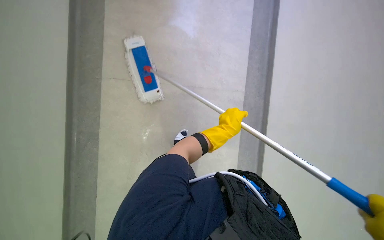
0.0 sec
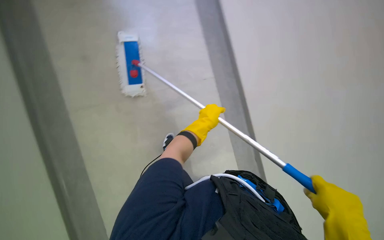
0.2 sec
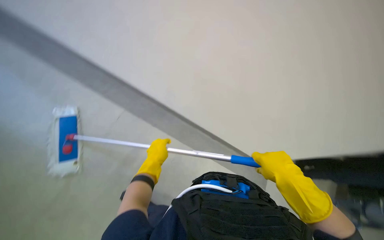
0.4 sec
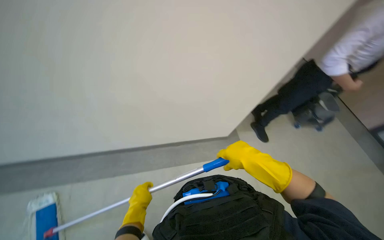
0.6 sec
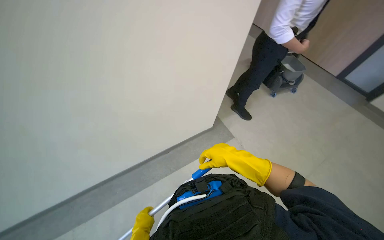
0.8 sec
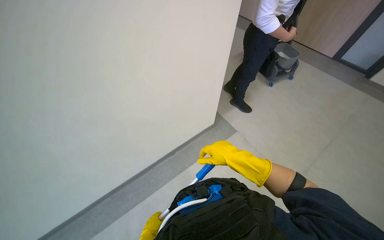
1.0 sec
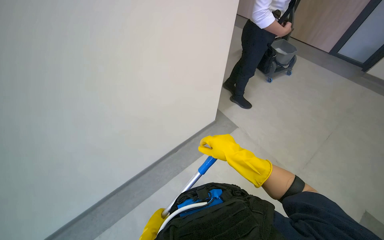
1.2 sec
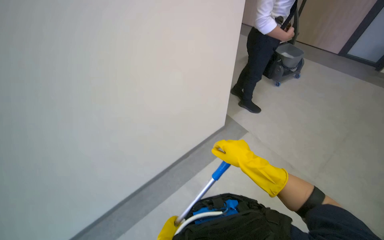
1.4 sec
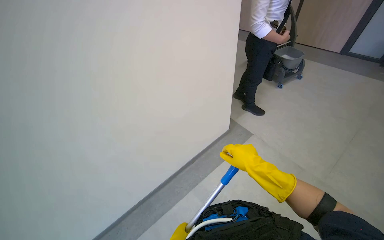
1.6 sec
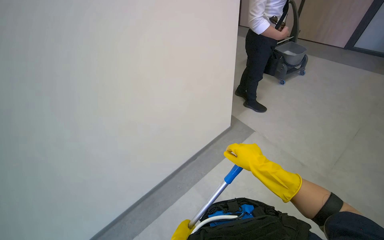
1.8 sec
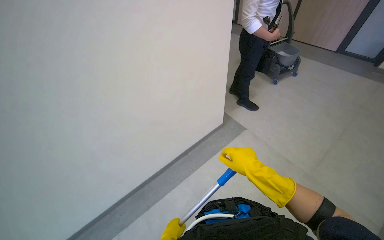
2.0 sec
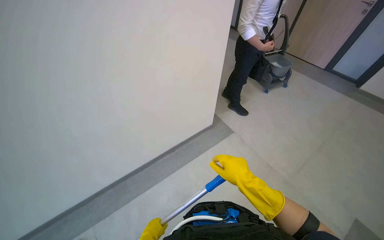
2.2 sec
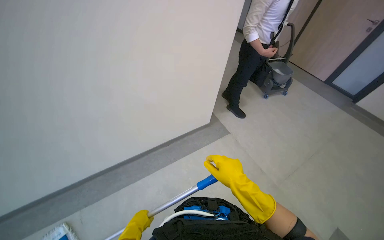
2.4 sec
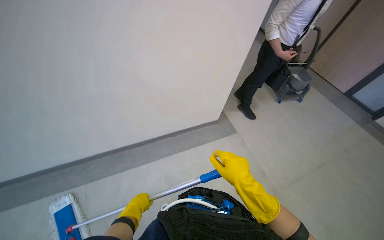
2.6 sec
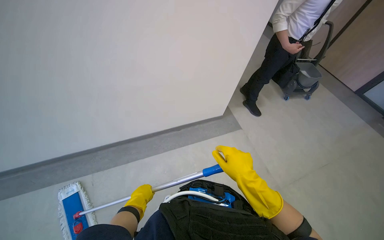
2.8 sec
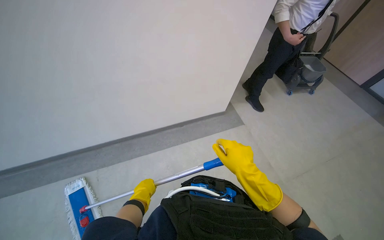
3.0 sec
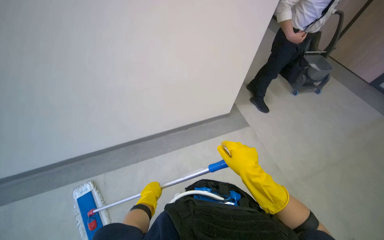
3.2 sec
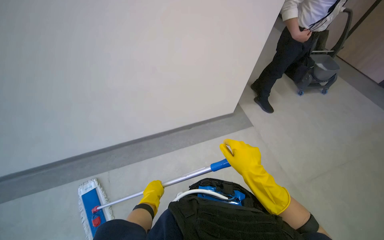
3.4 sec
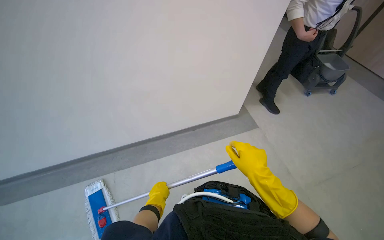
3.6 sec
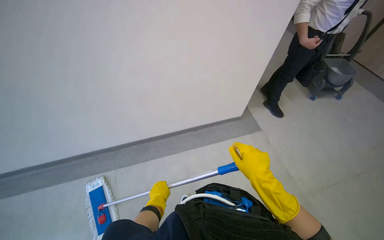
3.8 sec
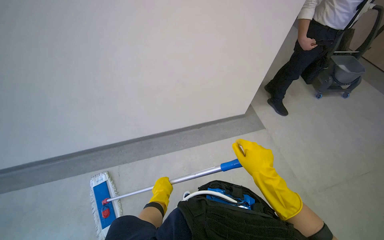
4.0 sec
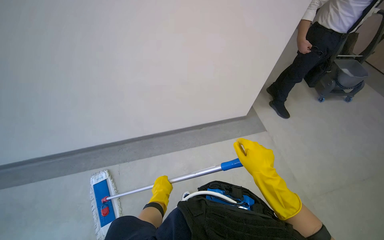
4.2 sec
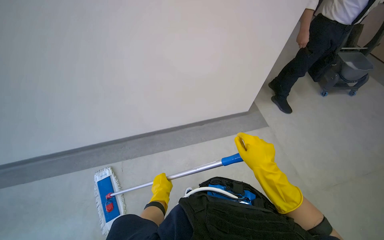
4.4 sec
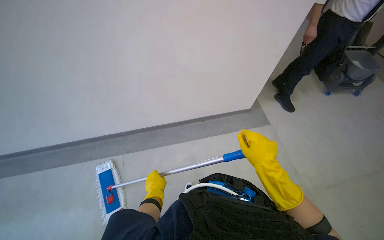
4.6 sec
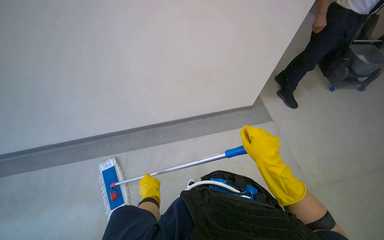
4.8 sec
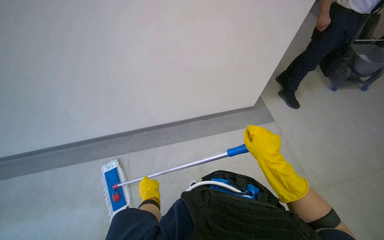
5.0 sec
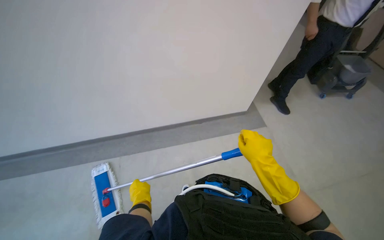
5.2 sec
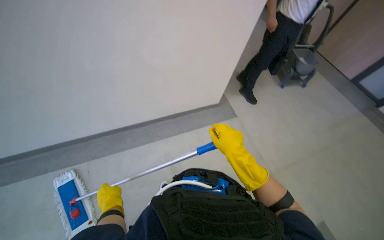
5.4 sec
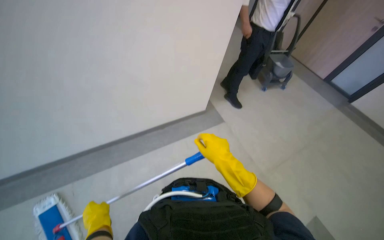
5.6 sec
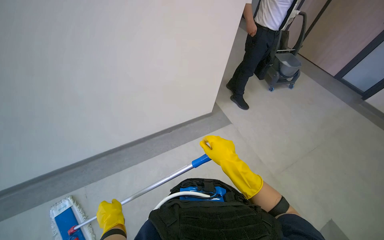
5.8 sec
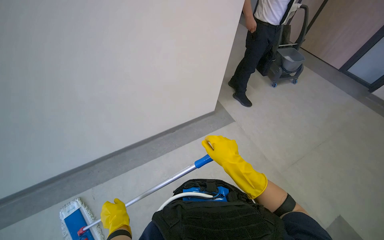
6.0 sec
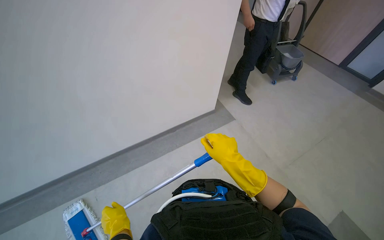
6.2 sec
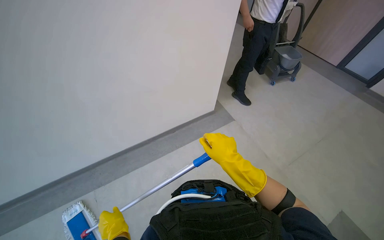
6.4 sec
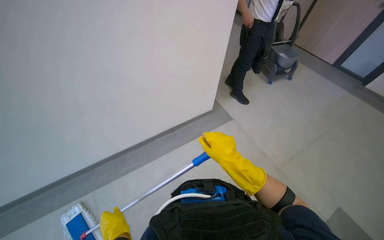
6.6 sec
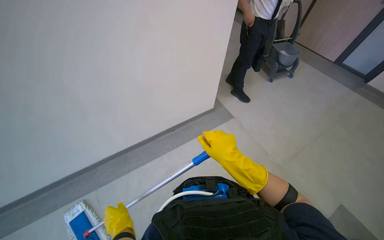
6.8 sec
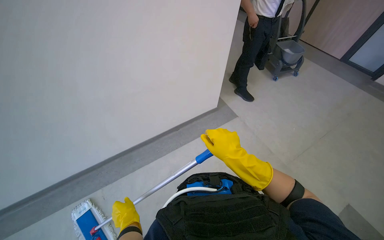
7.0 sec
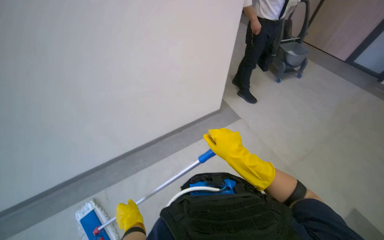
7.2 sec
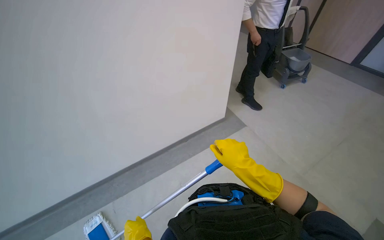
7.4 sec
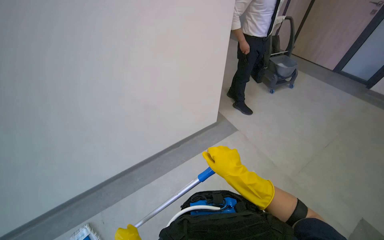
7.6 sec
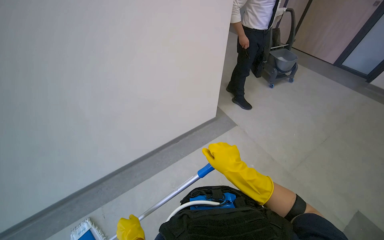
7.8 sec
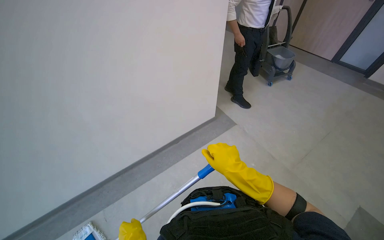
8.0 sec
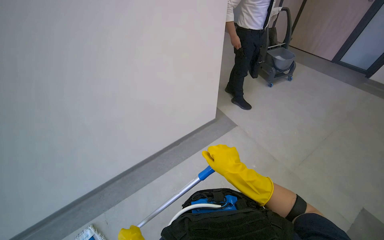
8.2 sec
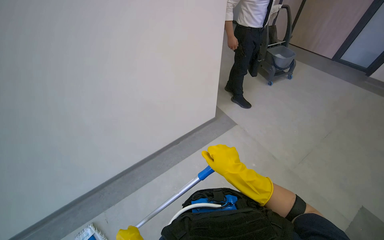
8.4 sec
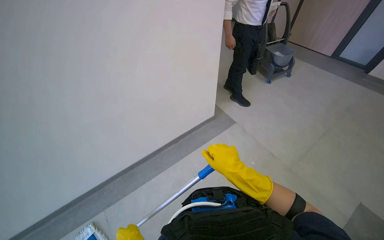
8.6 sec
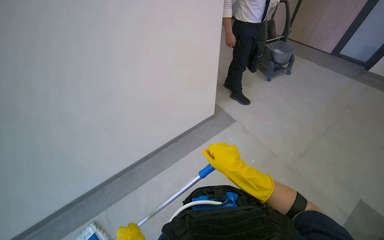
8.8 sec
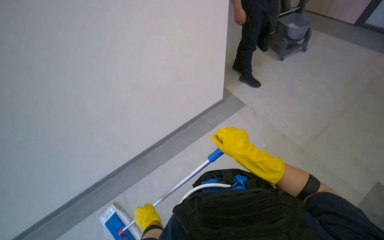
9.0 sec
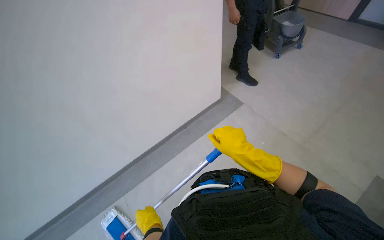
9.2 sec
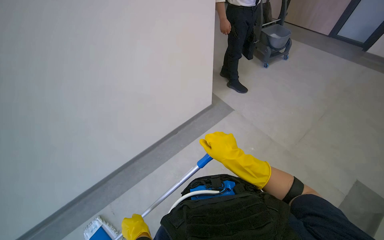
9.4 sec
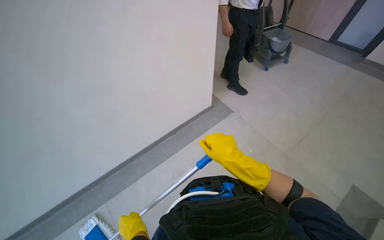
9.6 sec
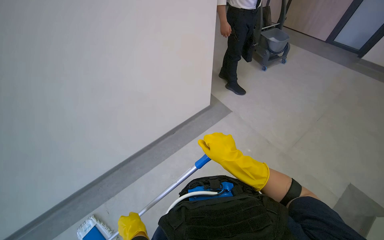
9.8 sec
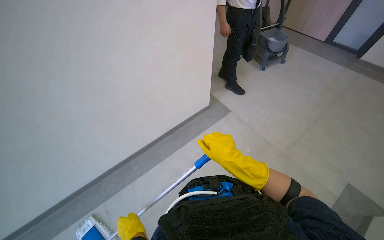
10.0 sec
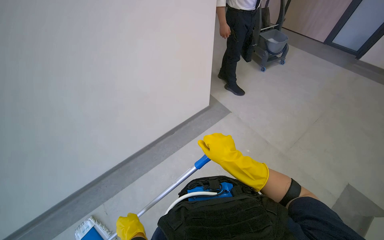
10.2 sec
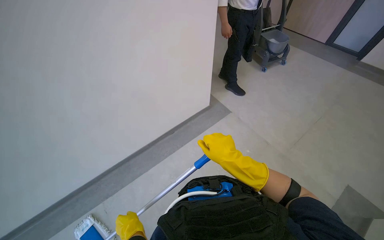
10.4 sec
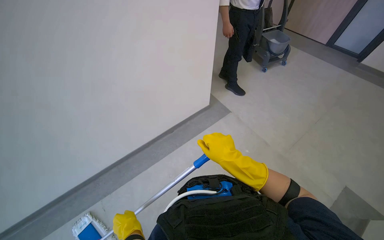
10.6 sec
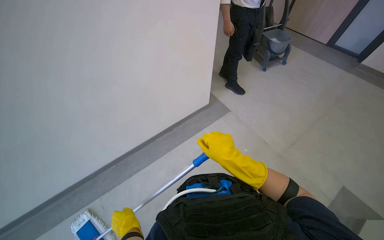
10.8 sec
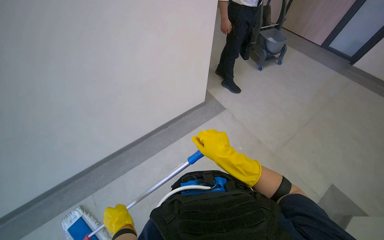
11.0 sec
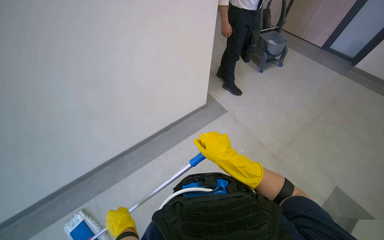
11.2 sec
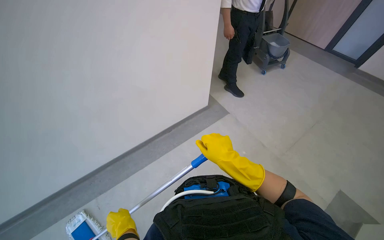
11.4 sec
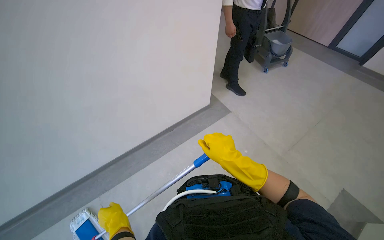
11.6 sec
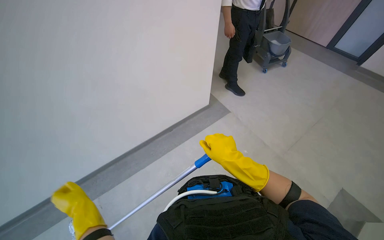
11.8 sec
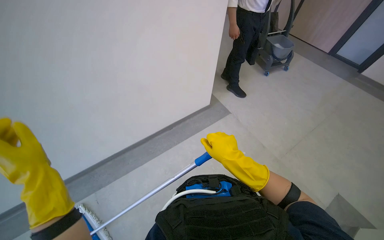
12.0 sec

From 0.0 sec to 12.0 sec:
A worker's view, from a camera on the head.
Job: mopping floor.
The whole recording: Mopping hallway floor. The worker mops the hallway floor with a long-handled mop.
From 0.0 sec to 1.6 sec: The view tips upward by roughly 30 degrees. The scene turns some 50 degrees counterclockwise in the picture.
From 3.0 sec to 4.4 sec: The hands make small movements and keep their place.
From 9.0 sec to 10.4 sec: The hands stay close to where they were, moving slightly.
From 10.4 sec to 12.0 sec: The left hand moves up the picture, nearer to the camera and to the left, some 30 cm.

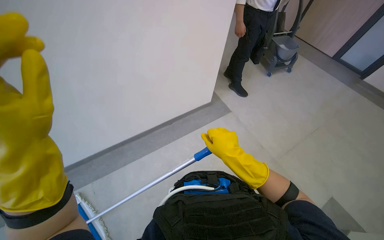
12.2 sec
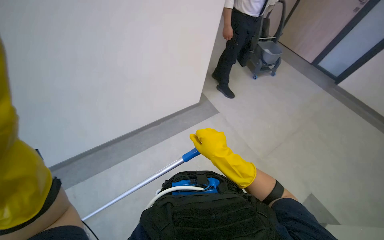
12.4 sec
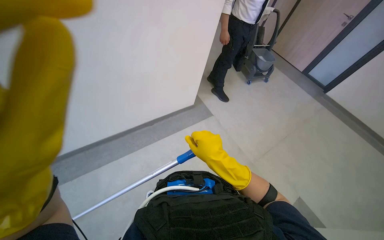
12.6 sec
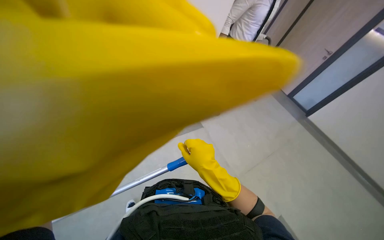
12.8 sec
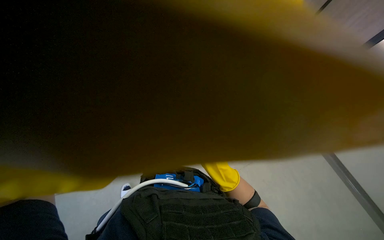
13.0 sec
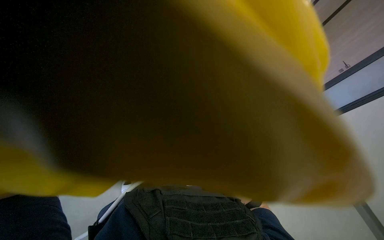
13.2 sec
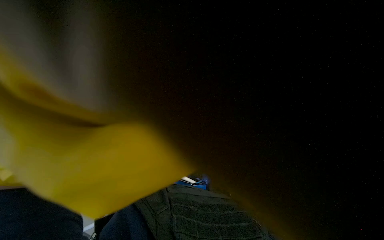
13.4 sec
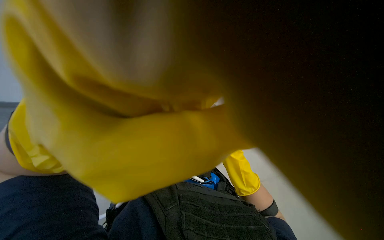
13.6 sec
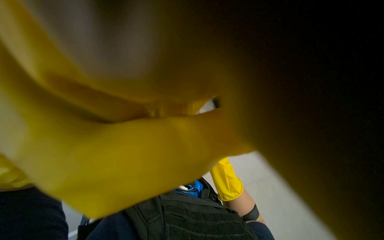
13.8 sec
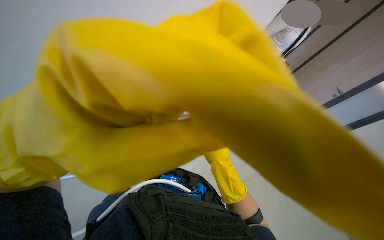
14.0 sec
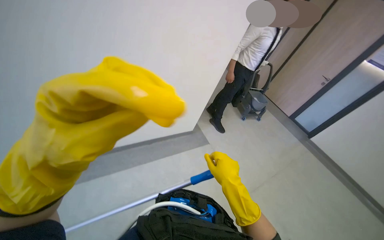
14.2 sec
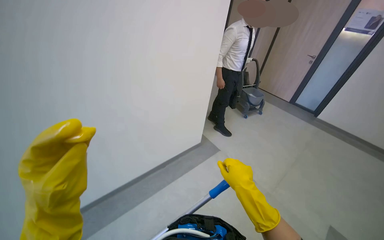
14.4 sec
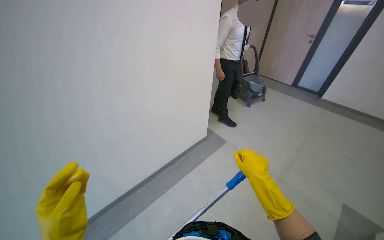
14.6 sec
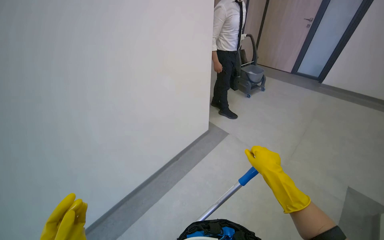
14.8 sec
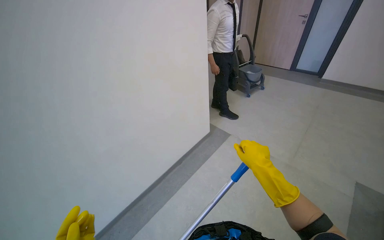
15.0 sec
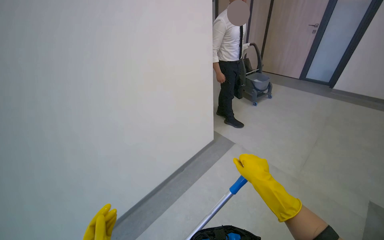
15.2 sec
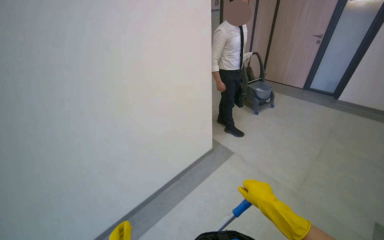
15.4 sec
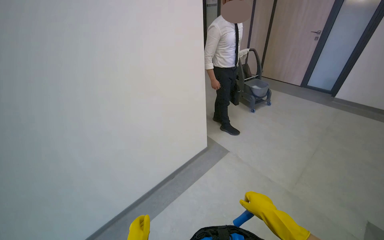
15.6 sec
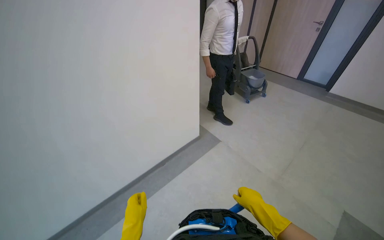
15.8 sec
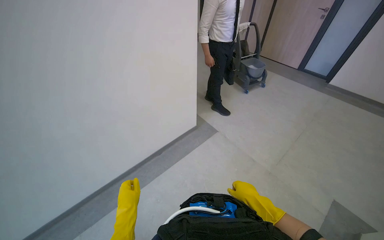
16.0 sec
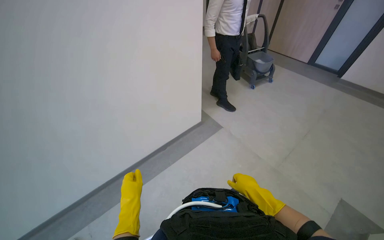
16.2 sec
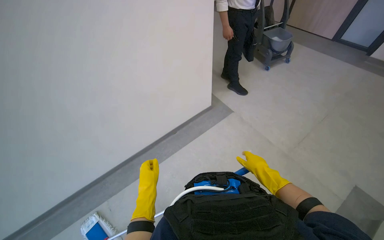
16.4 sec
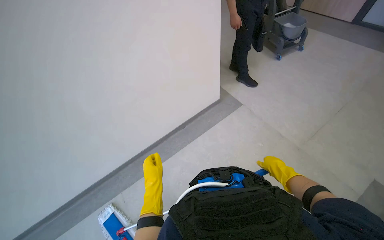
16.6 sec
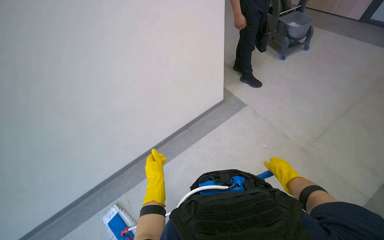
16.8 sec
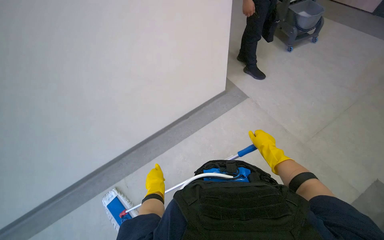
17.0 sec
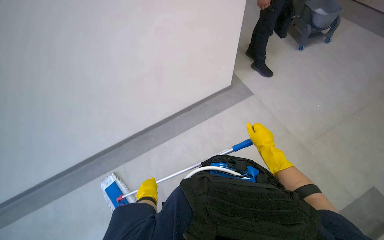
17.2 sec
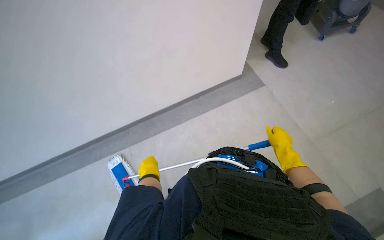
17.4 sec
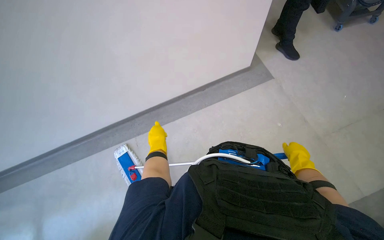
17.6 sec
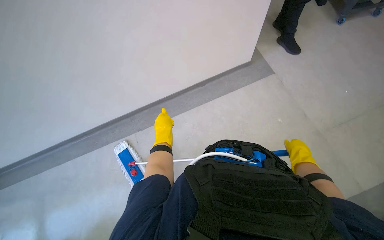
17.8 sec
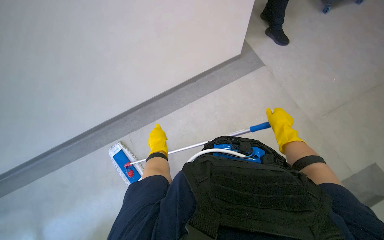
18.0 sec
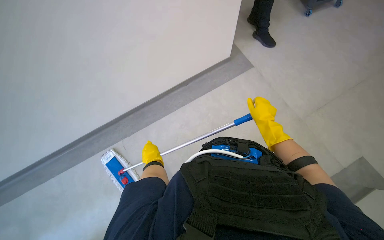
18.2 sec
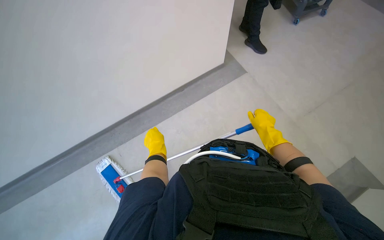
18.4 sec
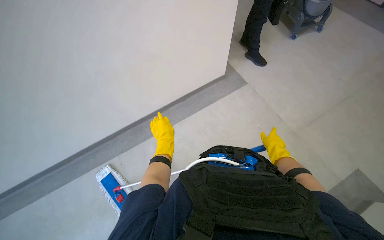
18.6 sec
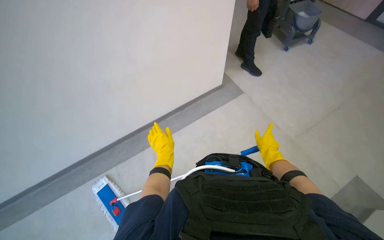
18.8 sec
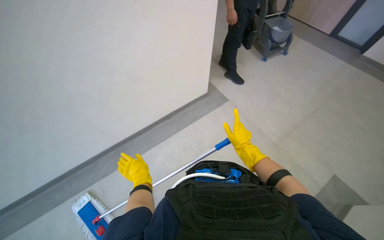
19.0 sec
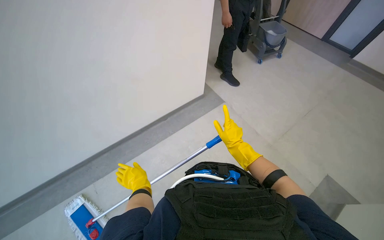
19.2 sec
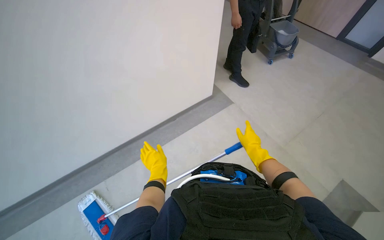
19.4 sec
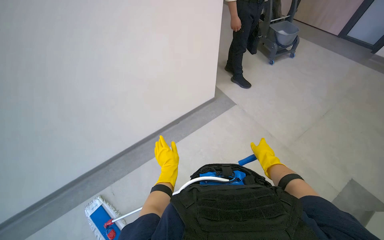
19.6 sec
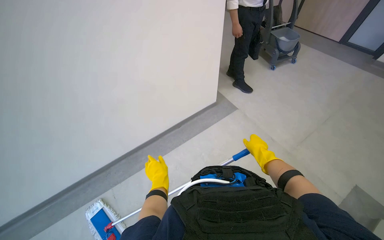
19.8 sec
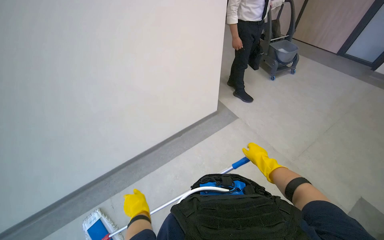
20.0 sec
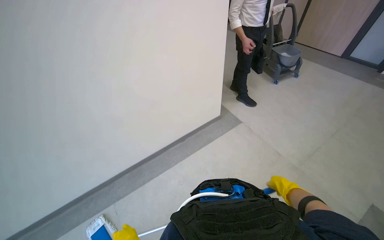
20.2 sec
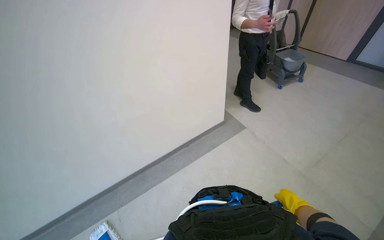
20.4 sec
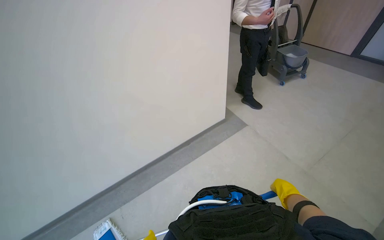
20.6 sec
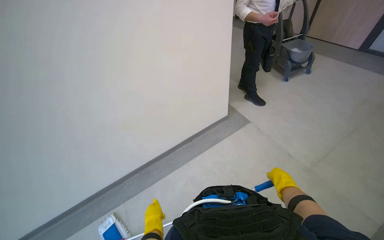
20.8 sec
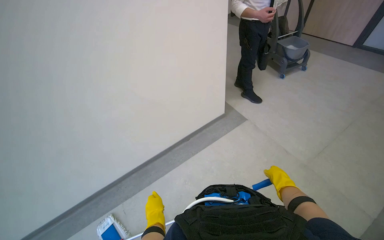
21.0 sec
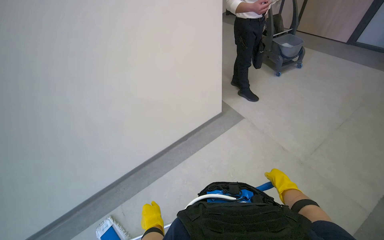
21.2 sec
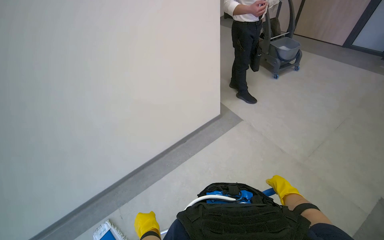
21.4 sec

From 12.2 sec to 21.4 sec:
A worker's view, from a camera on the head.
Job: mopping floor.
The whole recording: Mopping hallway floor. The worker mops the hallway floor with a long-handled mop.
From 12.2 sec to 13.8 sec: The camera is aimed some 15 degrees further to the right.
From 13.8 sec to 15.2 sec: Everything in view rotates about 30 degrees counterclockwise.
From 15.2 sec to 16.8 sec: The view tilts some 20 degrees downward. The right hand moves to the right and farther from the camera, some 30 cm.
From 16.8 sec to 18.4 sec: The wearer looks roughly 15 degrees further downward.
From 18.4 sec to 19.8 sec: The view tips upward by roughly 15 degrees.
